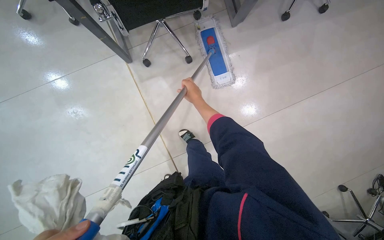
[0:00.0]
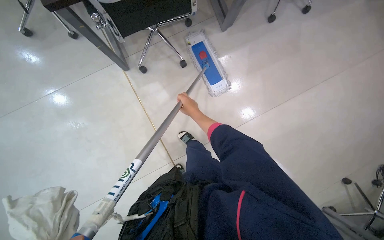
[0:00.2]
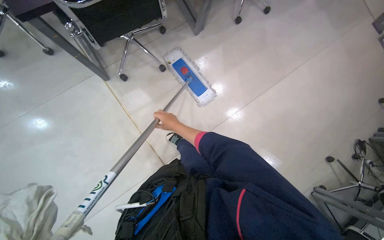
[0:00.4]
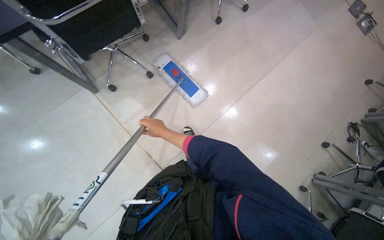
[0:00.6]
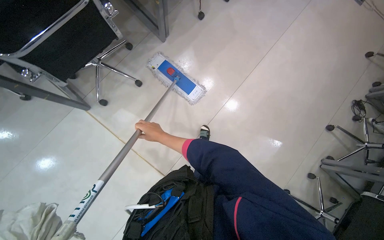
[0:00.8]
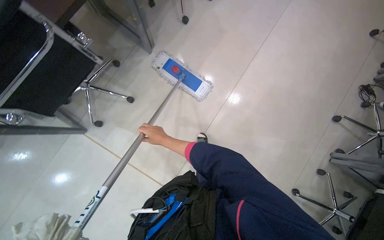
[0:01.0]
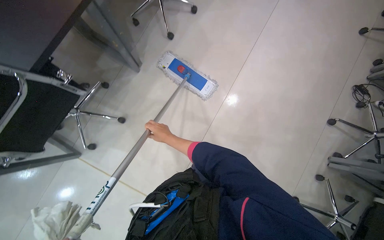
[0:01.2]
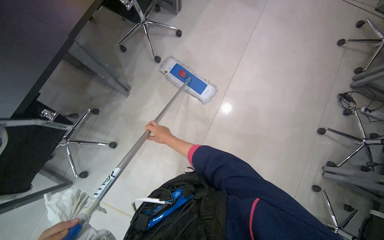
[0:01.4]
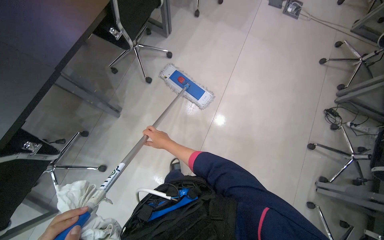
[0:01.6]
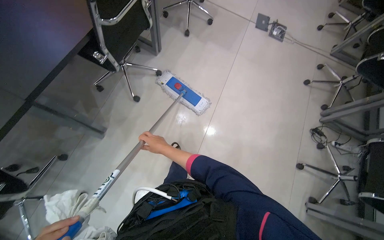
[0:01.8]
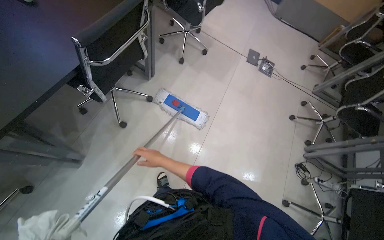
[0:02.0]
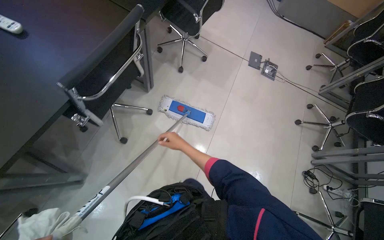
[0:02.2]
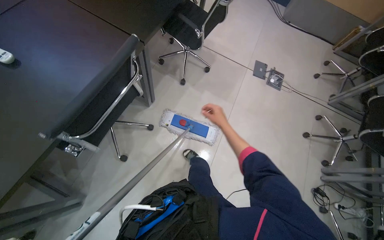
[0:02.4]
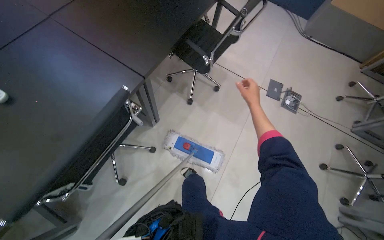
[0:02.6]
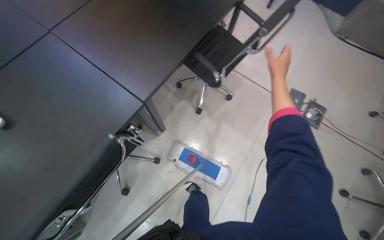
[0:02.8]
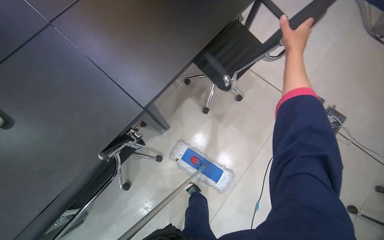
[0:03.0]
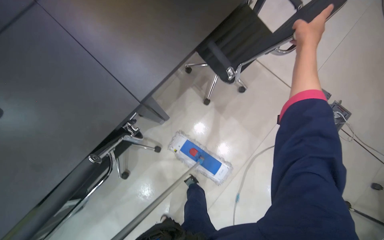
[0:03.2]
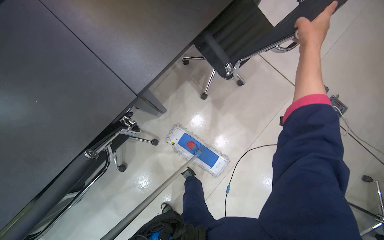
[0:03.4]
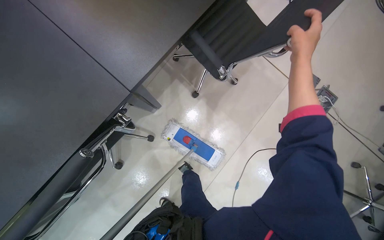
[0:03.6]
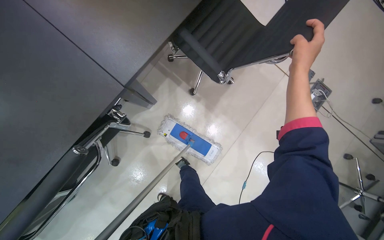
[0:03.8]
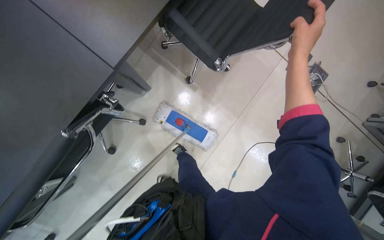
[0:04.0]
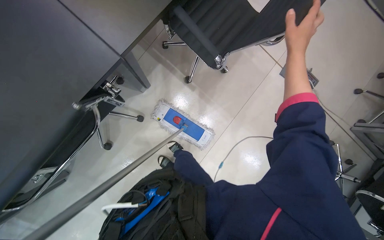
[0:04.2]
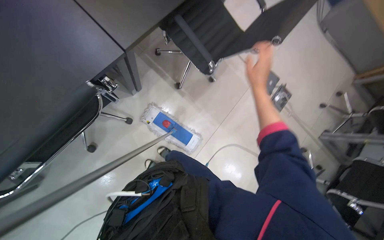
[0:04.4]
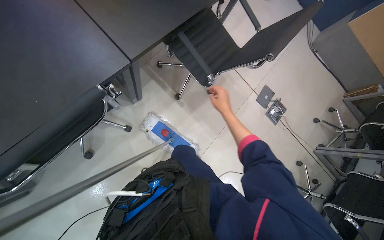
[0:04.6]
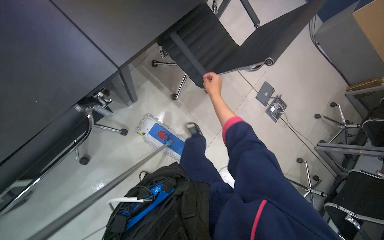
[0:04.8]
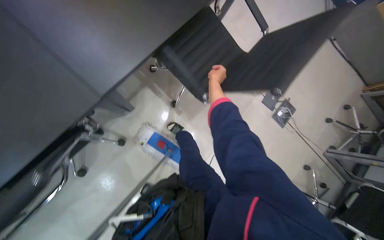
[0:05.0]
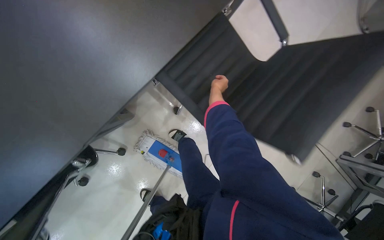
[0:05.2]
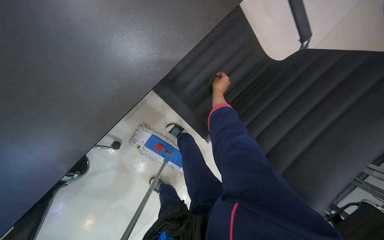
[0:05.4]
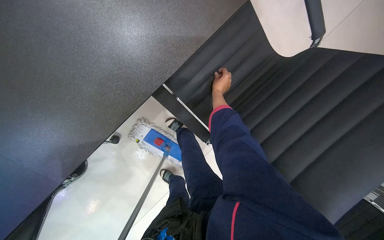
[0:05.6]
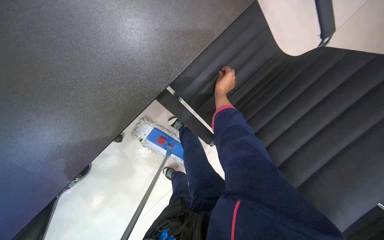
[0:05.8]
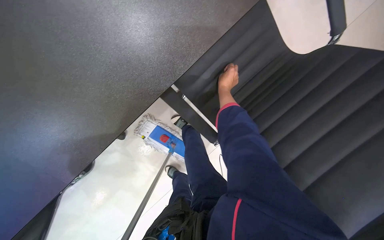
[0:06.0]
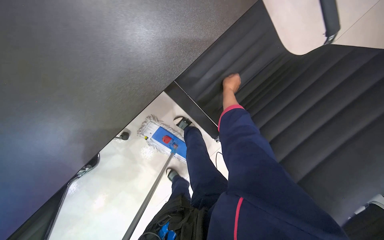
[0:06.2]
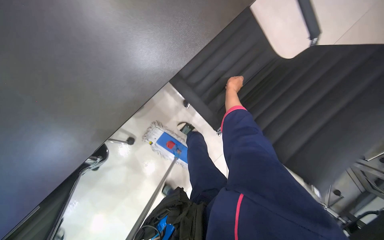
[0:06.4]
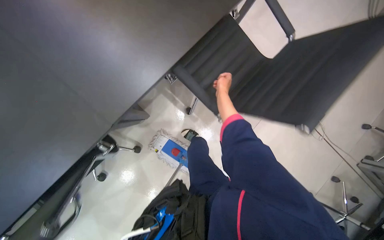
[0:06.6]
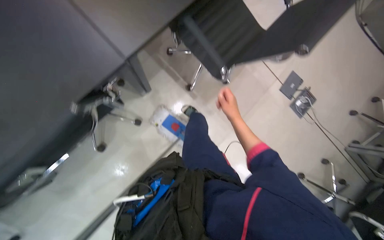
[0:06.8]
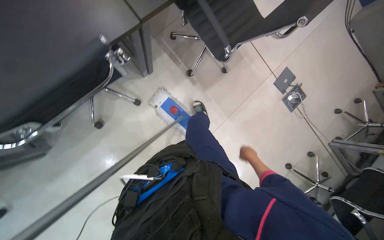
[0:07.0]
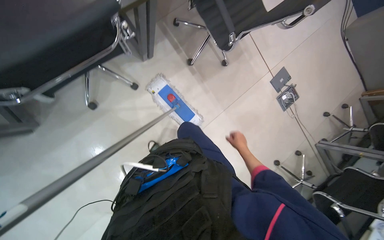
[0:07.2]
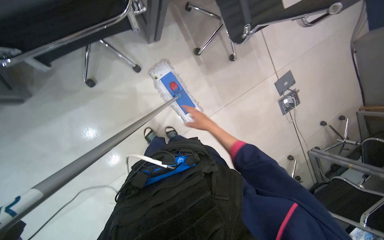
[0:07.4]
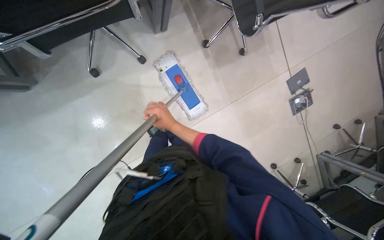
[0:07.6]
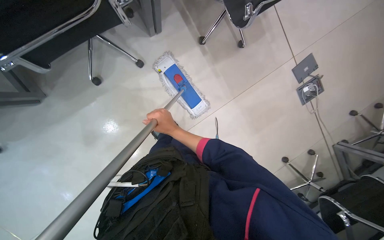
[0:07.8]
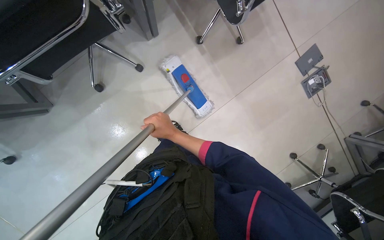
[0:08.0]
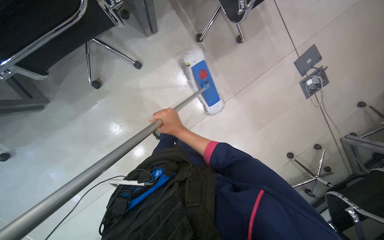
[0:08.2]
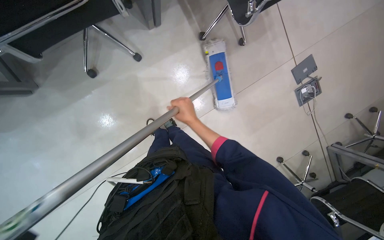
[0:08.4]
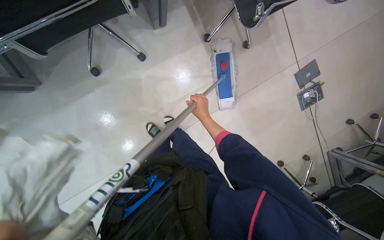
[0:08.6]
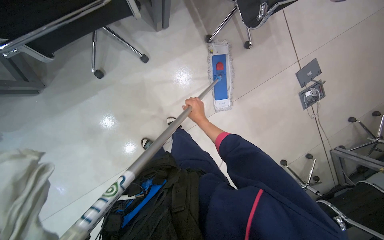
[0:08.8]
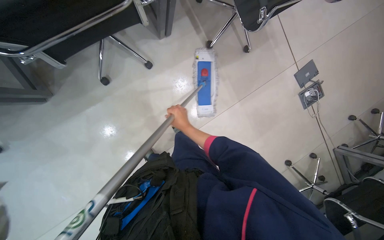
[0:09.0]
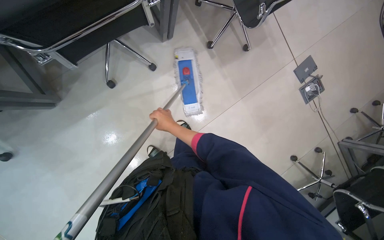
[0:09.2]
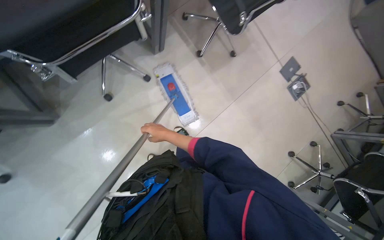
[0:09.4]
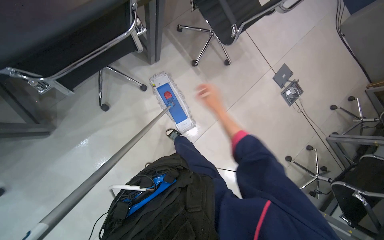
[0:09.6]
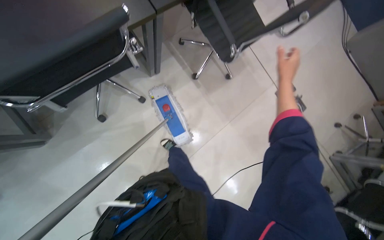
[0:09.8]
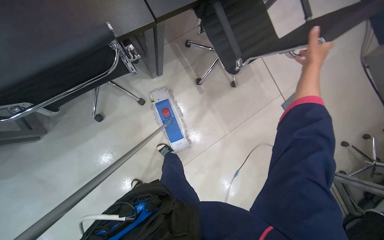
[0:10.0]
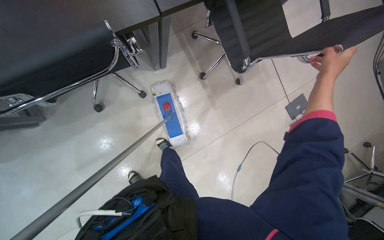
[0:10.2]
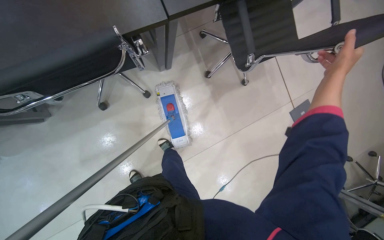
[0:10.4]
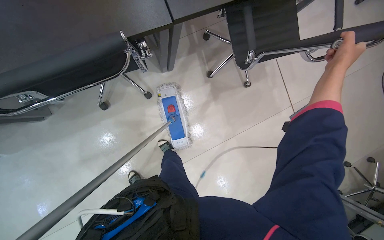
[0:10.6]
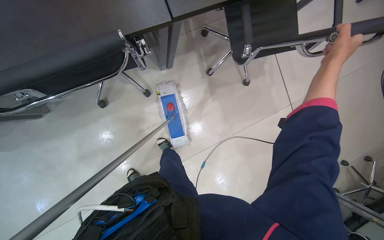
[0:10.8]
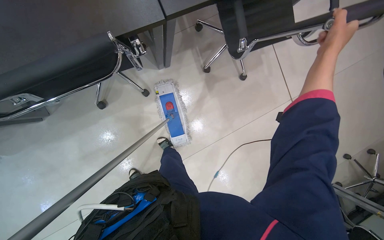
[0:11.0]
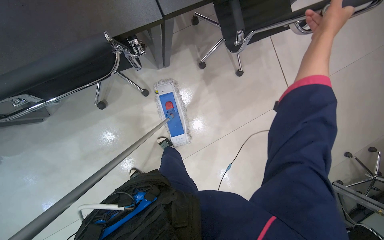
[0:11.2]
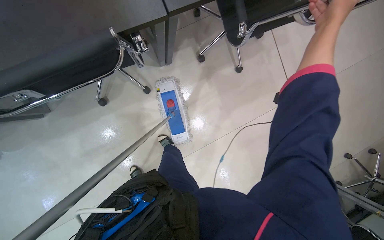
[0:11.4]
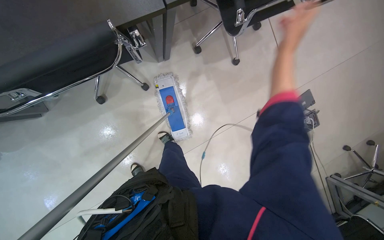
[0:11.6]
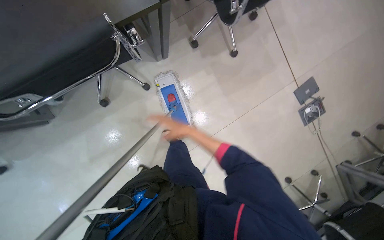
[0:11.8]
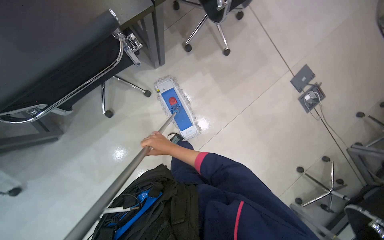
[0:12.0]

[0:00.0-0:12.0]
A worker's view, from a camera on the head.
Job: mopping floor.
The whole recording: Mopping office floor. The worker mops the office floor, moving obstacles as needed.
0:00.0 to 0:01.6: The wearer moves roughly 70 cm. The camera pitches upward, by some 15 degrees. The scene rotates counterclockwise by roughly 45 degrees.
0:01.6 to 0:03.0: The wearer moves some 1 m.
0:03.0 to 0:04.4: The right hand heads down the picture, covering approximately 25 cm.
0:04.4 to 0:06.0: The camera is carried roughly 70 cm. The camera pitches downward, by approximately 20 degrees.
0:06.0 to 0:07.6: The head travels some 40 cm.

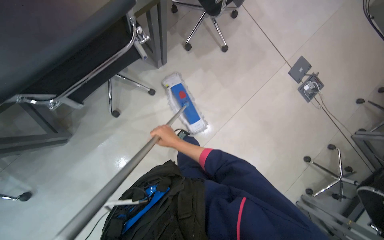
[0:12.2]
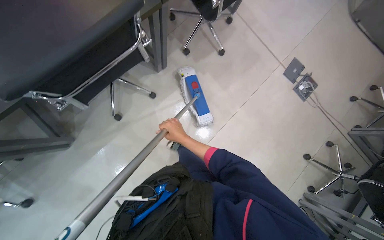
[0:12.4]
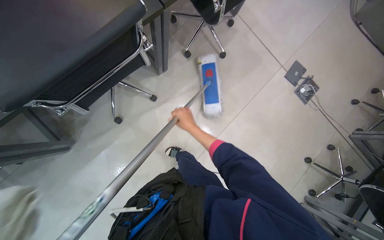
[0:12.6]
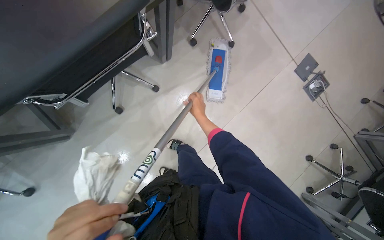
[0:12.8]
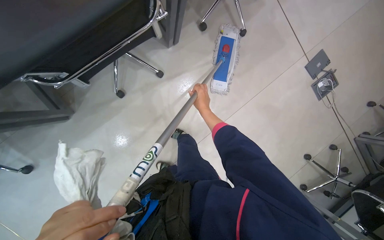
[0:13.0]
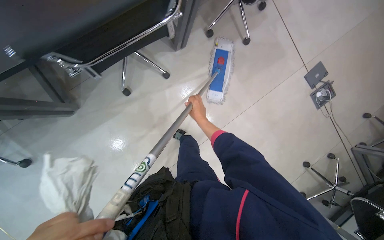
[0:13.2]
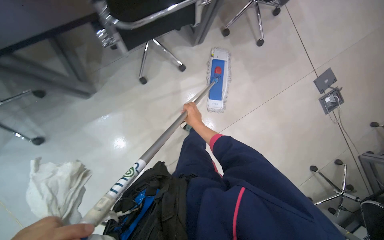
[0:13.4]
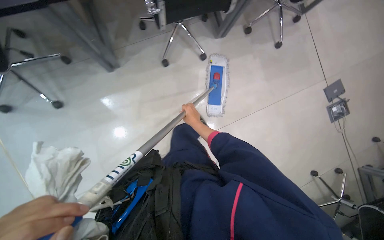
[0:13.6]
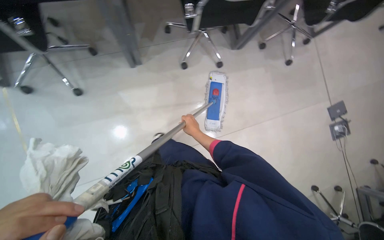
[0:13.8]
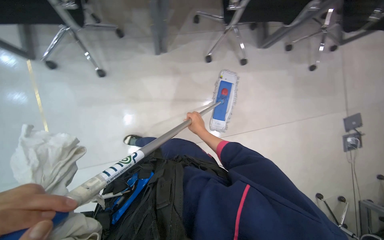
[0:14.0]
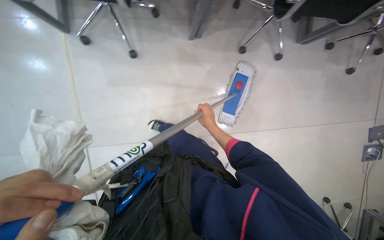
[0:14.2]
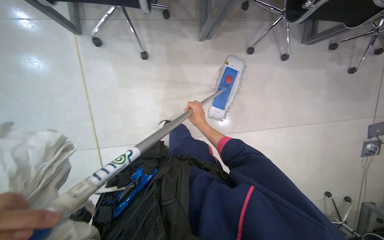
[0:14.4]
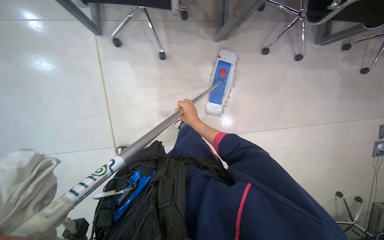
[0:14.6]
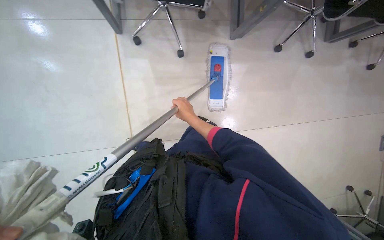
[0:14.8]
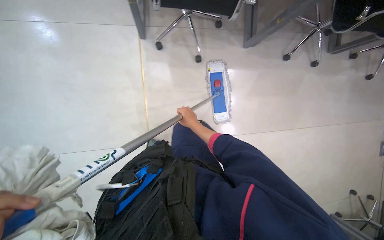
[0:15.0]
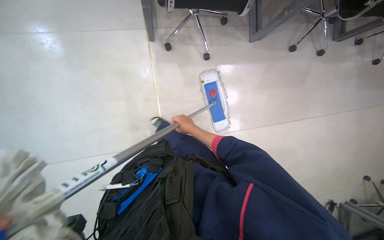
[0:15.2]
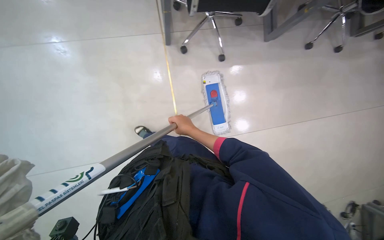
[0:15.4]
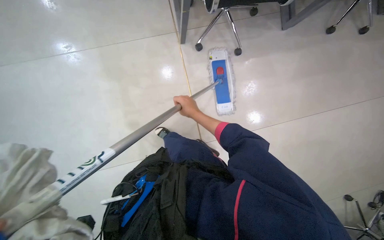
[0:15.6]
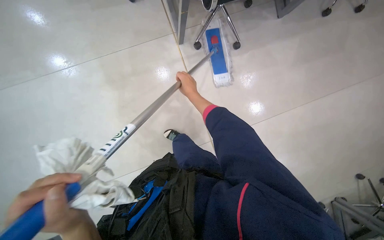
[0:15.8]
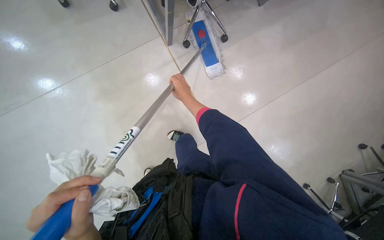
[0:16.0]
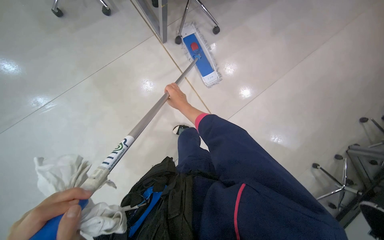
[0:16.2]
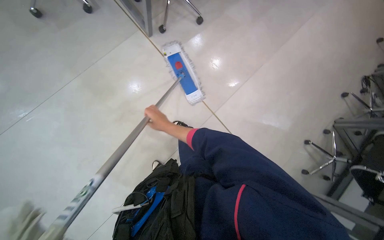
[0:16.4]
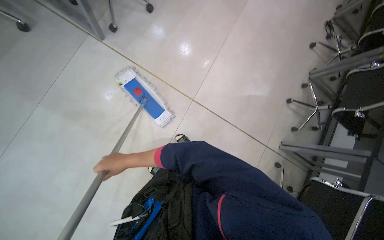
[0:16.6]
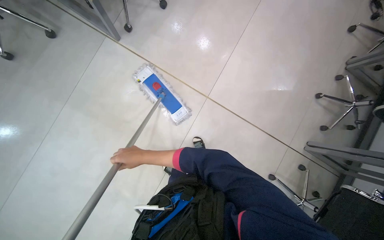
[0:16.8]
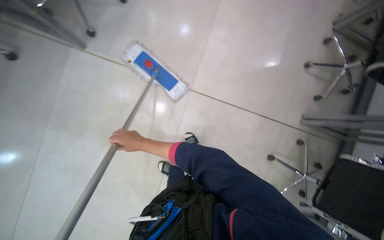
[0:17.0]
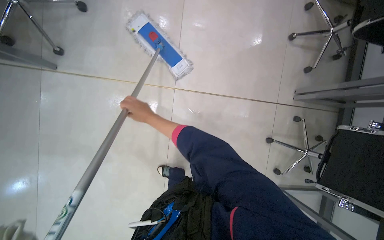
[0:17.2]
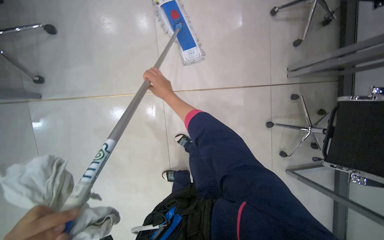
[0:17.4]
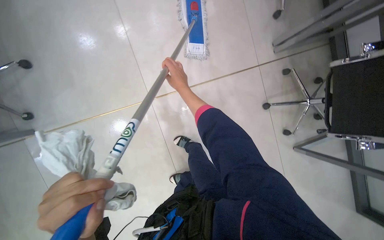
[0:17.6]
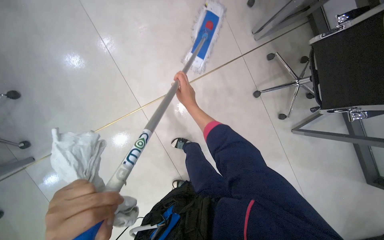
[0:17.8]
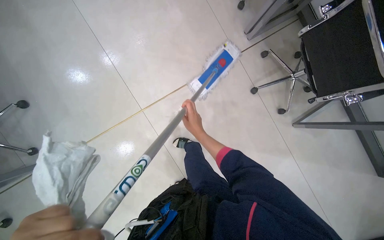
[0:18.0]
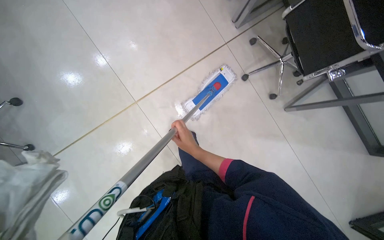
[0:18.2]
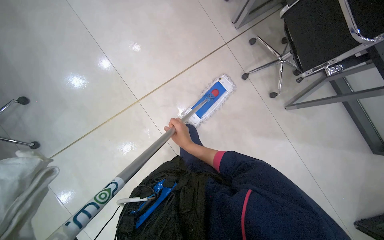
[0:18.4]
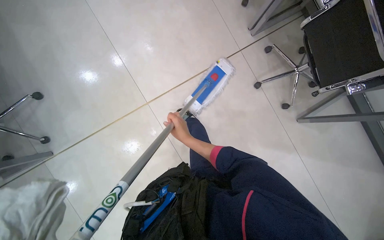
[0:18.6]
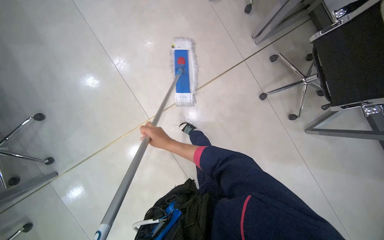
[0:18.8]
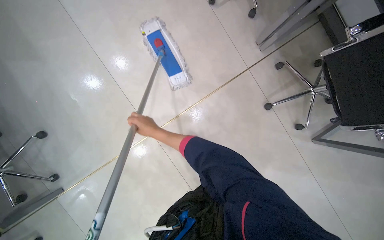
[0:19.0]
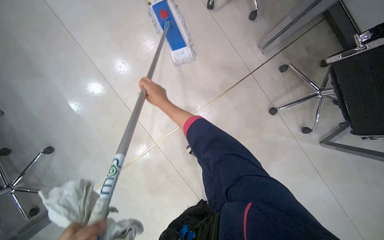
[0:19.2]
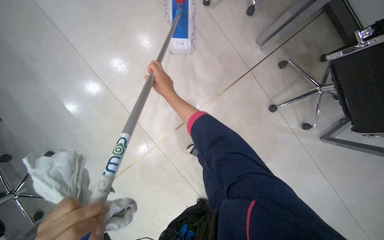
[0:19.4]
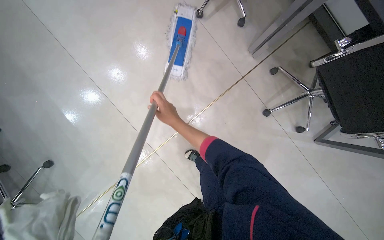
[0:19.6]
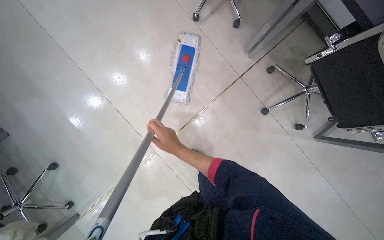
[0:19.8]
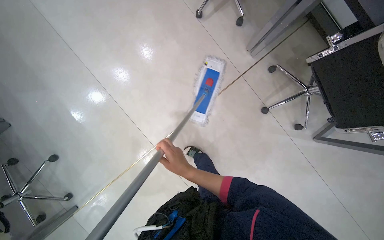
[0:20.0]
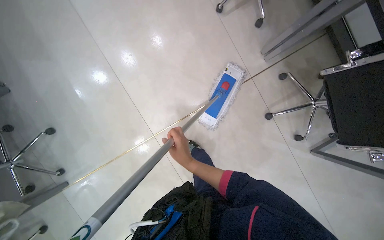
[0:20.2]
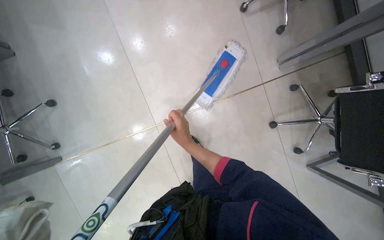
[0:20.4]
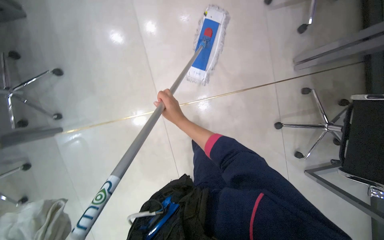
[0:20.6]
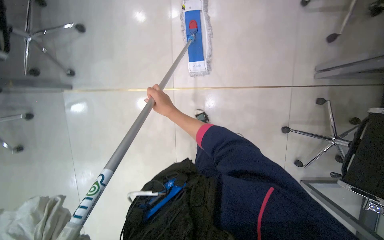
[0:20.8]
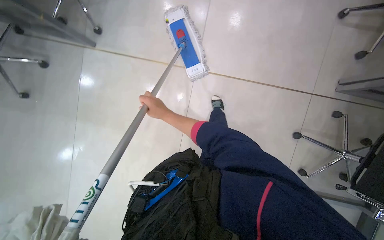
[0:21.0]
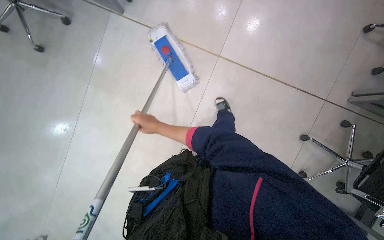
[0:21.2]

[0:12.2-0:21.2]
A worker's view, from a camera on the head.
Job: mopping floor.
The whole recording: Mopping office floor. The worker mops the office floor, moving obstacles as needed.
0:12.2 to 0:13.8: The camera travels approximately 60 cm. Everything in view rotates roughly 25 degrees clockwise.
0:13.8 to 0:15.2: The camera is carried to the left, about 90 cm.
0:15.2 to 0:16.6: The wearer looks roughly 20 degrees further downward. Everything in view rotates about 40 degrees counterclockwise.
0:16.6 to 0:18.2: The head travels roughly 40 cm. The scene rotates counterclockwise by approximately 55 degrees.
0:18.2 to 0:19.8: The right hand reaches approximately 50 cm up the picture, then returns.
0:19.8 to 0:21.2: The scene turns roughly 30 degrees clockwise in the picture. The right hand goes up and down the picture, some 20 cm each way, reversing 2 times.
